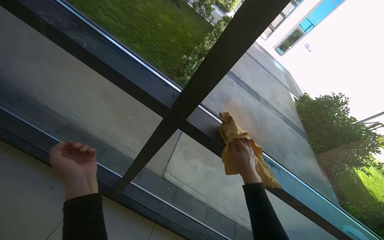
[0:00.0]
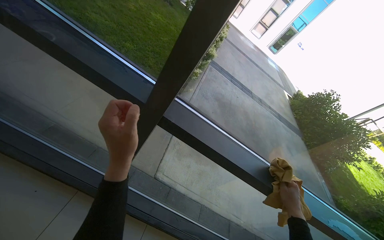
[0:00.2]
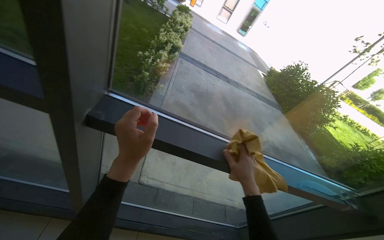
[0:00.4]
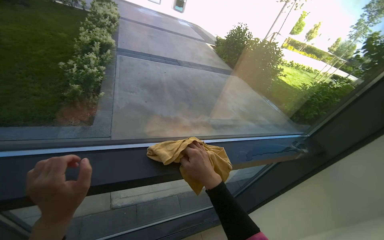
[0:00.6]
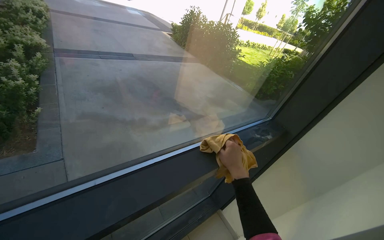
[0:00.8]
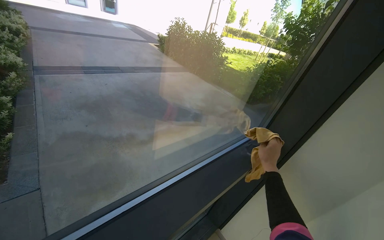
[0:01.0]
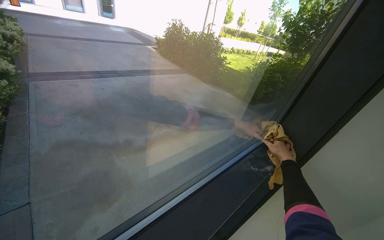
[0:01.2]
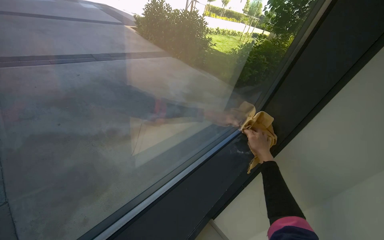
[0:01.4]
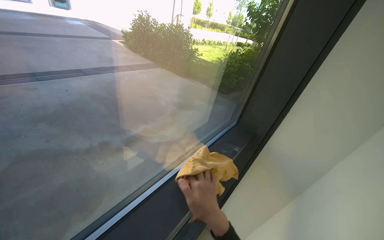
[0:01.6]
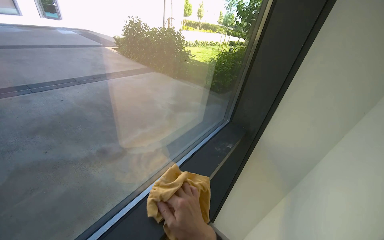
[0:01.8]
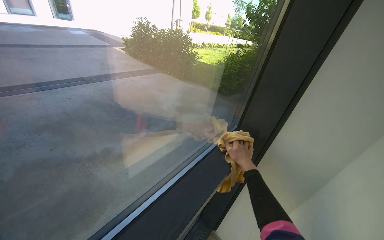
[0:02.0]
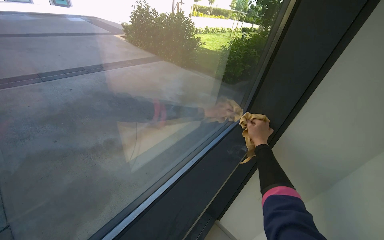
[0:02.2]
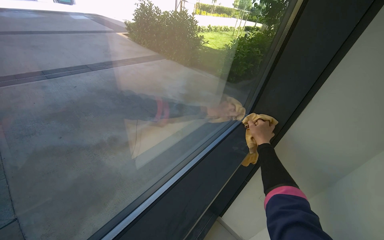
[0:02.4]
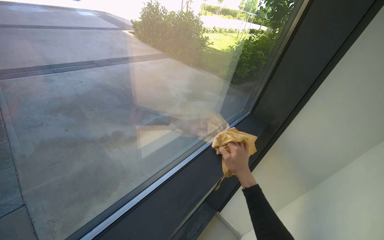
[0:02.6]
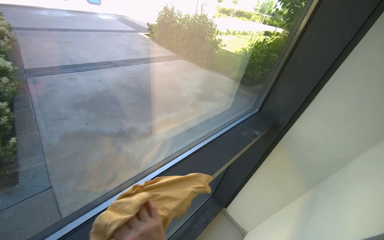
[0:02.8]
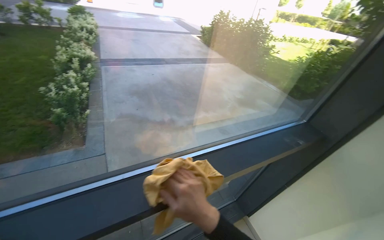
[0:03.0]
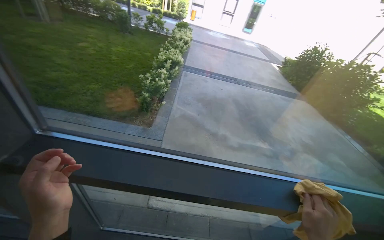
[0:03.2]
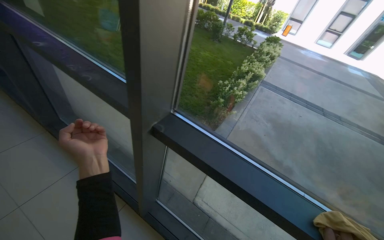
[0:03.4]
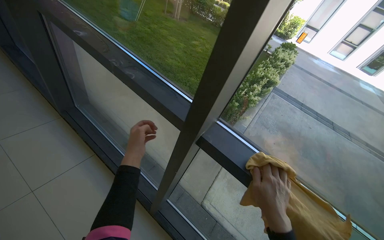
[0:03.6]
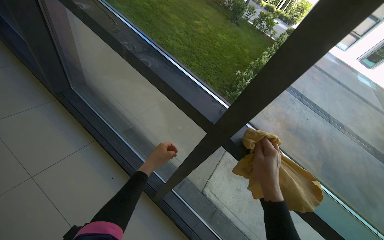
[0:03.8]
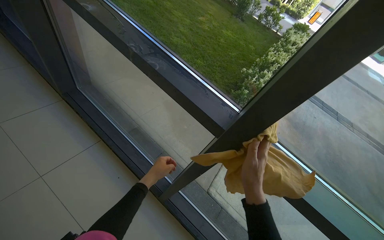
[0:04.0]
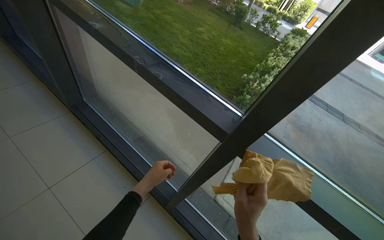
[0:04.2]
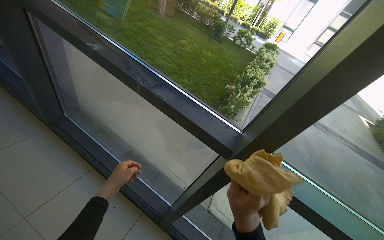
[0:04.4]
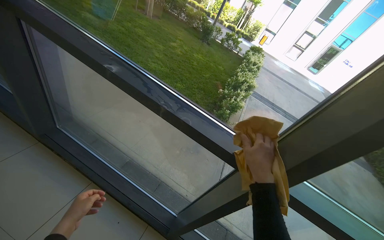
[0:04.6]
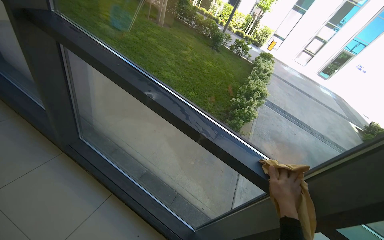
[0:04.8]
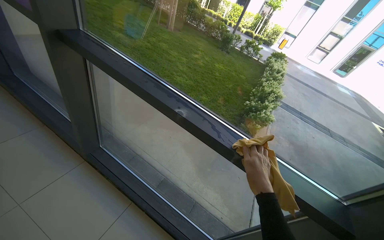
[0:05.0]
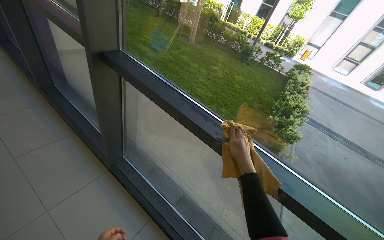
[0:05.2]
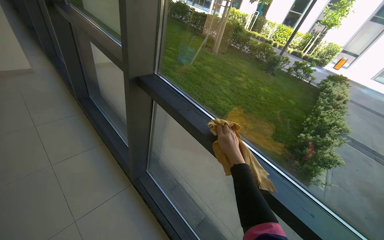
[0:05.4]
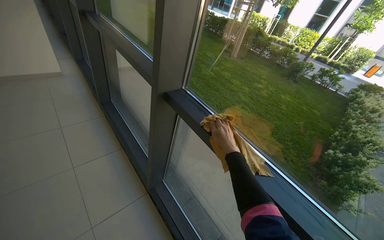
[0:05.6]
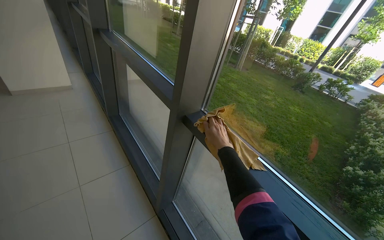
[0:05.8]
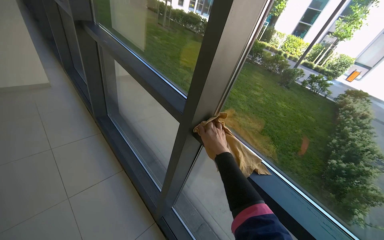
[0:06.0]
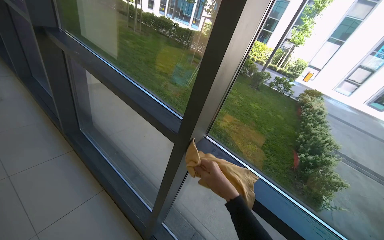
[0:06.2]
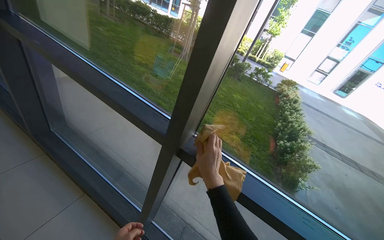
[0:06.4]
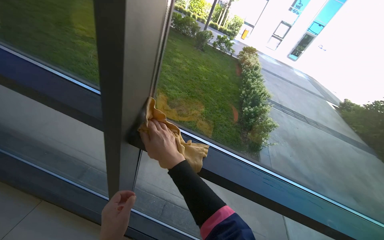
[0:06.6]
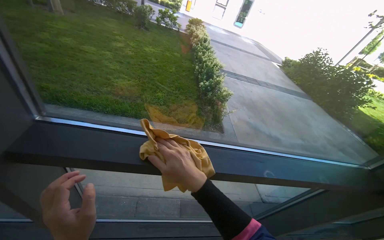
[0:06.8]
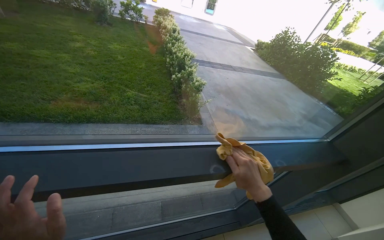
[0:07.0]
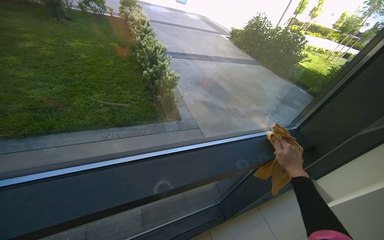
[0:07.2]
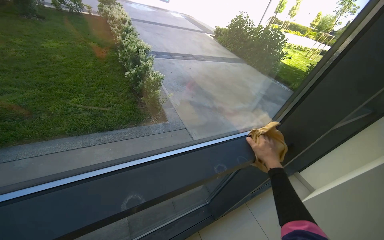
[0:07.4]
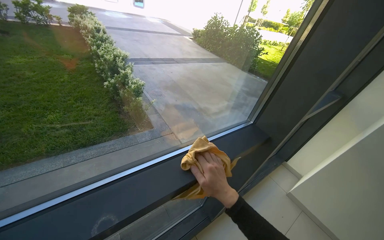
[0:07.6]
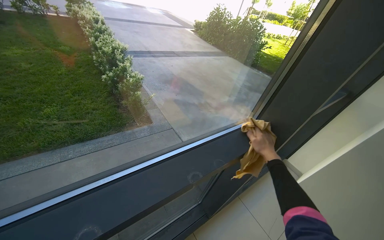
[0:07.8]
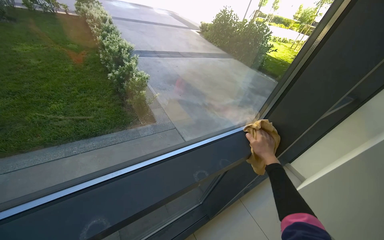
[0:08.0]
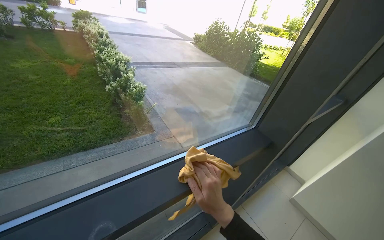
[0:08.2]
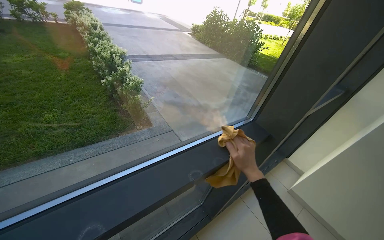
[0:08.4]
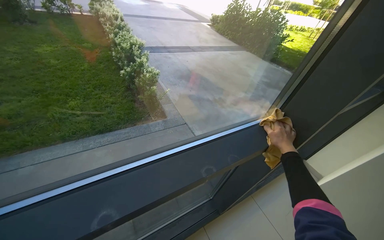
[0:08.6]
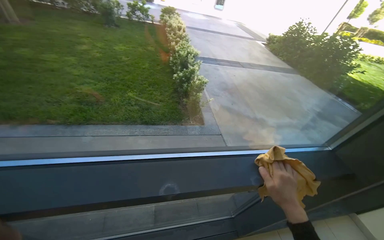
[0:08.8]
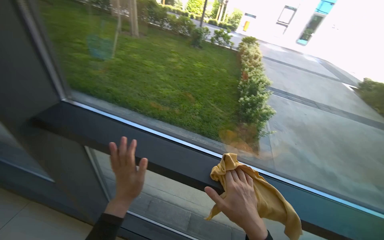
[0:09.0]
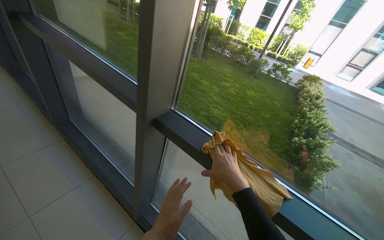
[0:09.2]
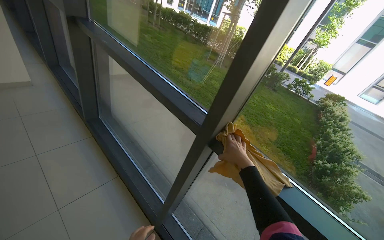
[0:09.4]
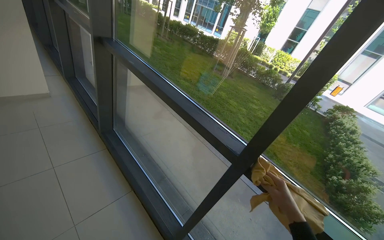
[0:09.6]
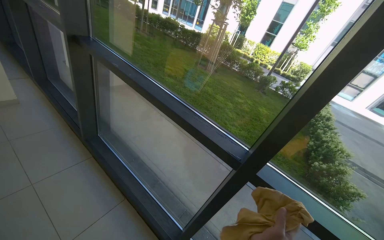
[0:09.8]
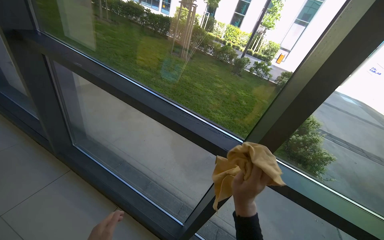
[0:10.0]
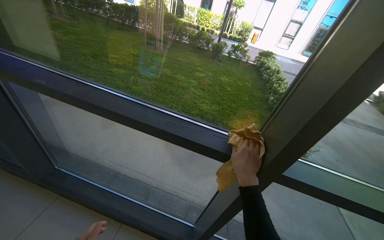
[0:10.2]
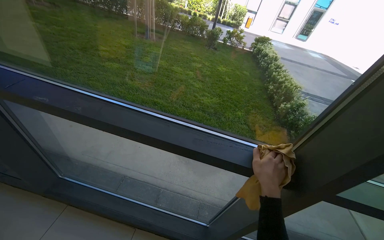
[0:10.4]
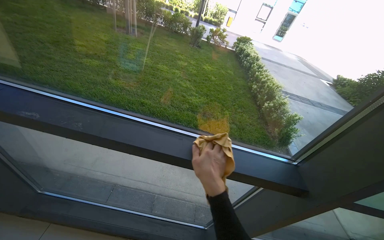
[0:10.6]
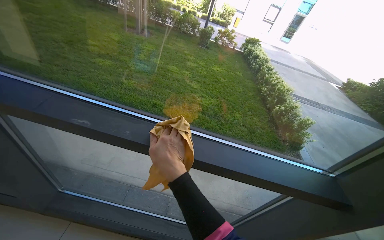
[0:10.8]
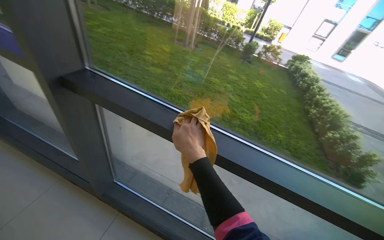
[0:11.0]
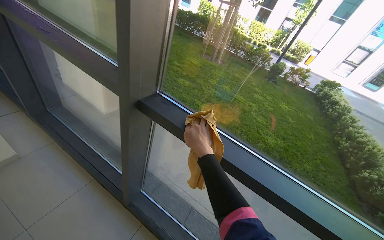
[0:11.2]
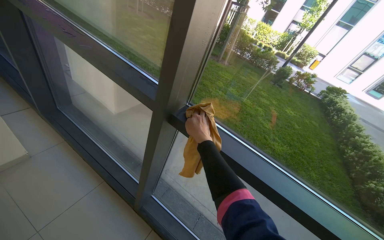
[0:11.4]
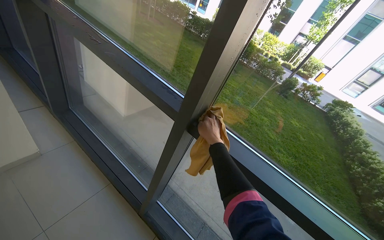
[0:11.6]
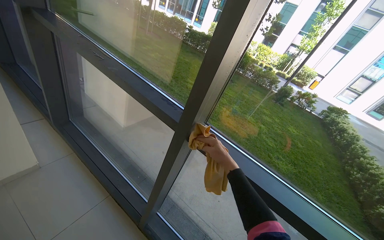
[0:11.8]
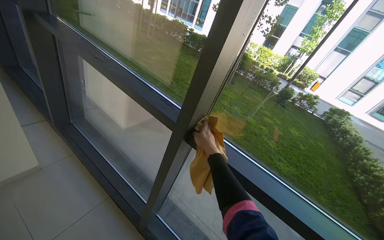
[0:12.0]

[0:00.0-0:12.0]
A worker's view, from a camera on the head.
Job: cleaning windows.
The whole recording: Wiping window frames and glass. The worker wipes the window frames and glass with a yellow cloth, periodically wringing it in a bucket.
0:00.0 to 0:01.6: The camera travels some 80 cm. The wearer's head swings approximately 70 degrees to the right.
0:01.6 to 0:03.0: The head turns to the left by about 25 degrees.
0:03.0 to 0:04.4: The camera travels approximately 70 cm. The wearer looks approximately 55 degrees further to the left.
0:04.4 to 0:06.0: The camera travels roughly 1 m.
0:06.0 to 0:07.6: The camera is carried roughly 60 cm. The head rotates roughly 75 degrees to the right. The wearer looks roughly 25 degrees further downward.
0:07.6 to 0:09.0: The wearer looks approximately 50 degrees further to the left.
0:09.0 to 0:10.4: The wearer moves roughly 90 cm.
0:10.4 to 0:12.0: The head travels roughly 90 cm. The head turns to the left by approximately 25 degrees. The wearer looks about 10 degrees further upward.

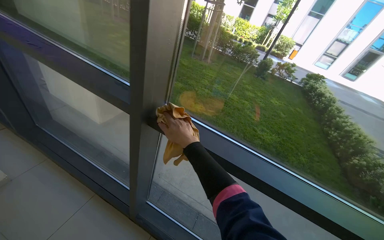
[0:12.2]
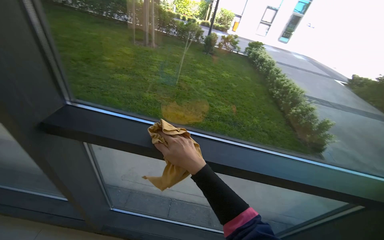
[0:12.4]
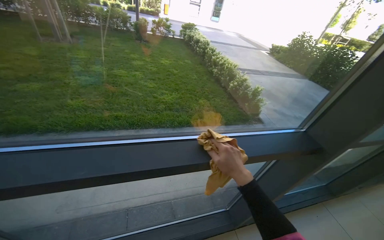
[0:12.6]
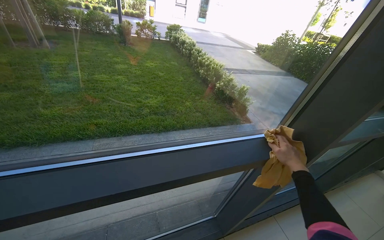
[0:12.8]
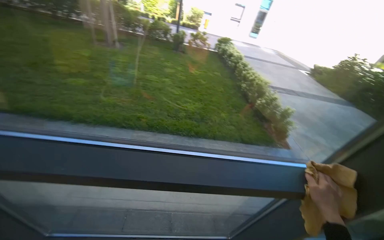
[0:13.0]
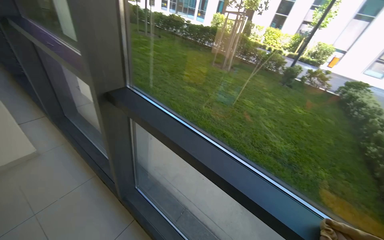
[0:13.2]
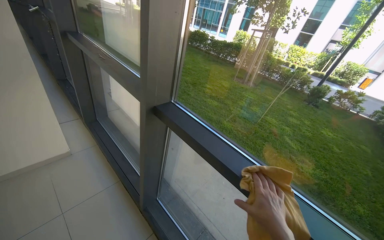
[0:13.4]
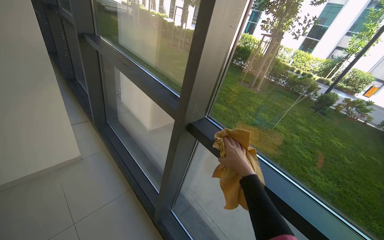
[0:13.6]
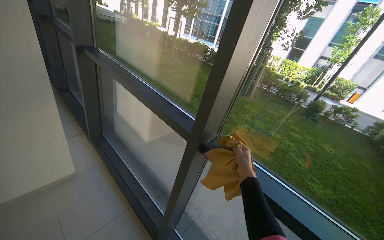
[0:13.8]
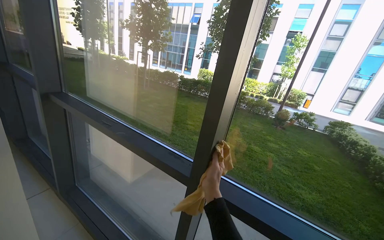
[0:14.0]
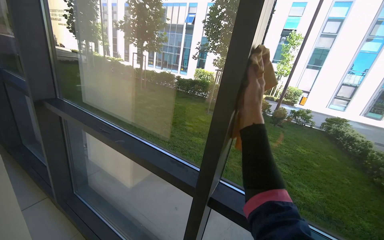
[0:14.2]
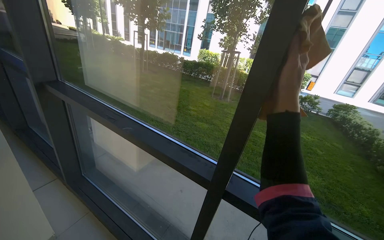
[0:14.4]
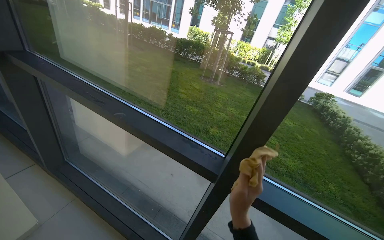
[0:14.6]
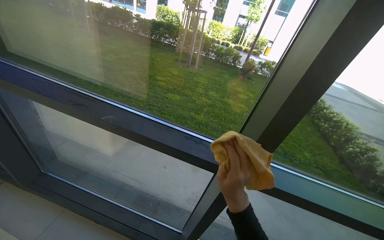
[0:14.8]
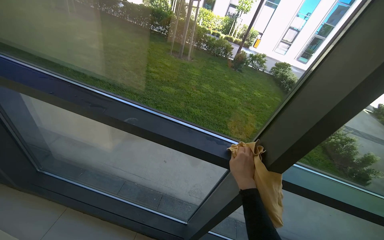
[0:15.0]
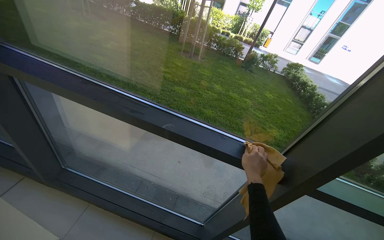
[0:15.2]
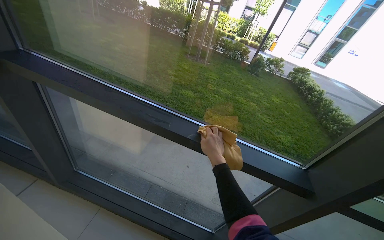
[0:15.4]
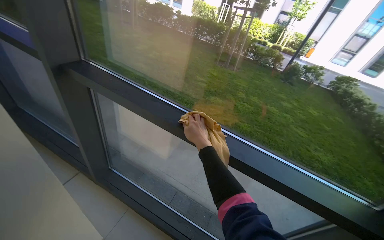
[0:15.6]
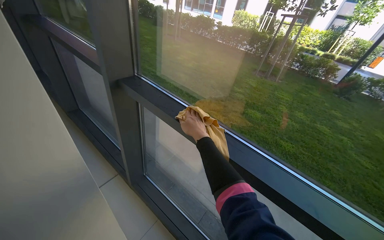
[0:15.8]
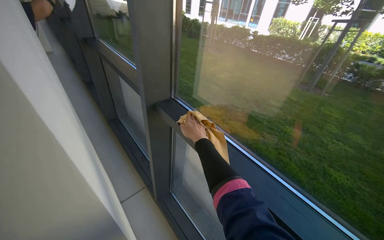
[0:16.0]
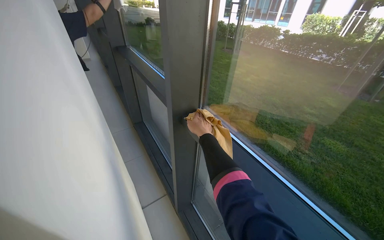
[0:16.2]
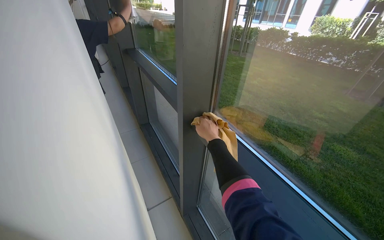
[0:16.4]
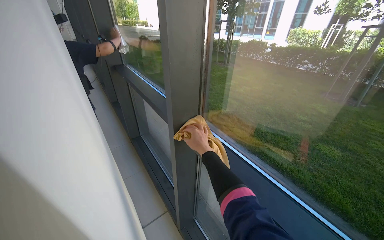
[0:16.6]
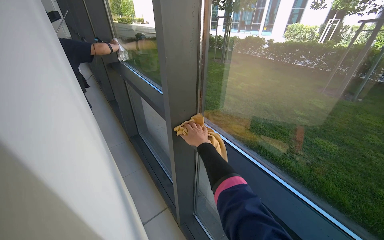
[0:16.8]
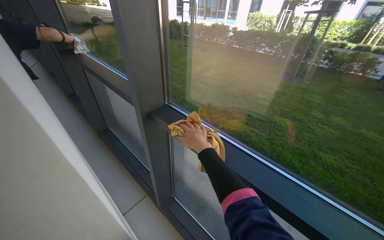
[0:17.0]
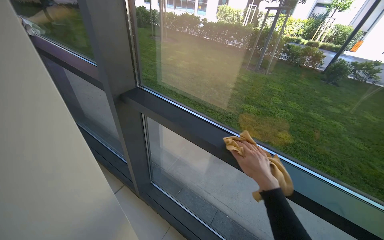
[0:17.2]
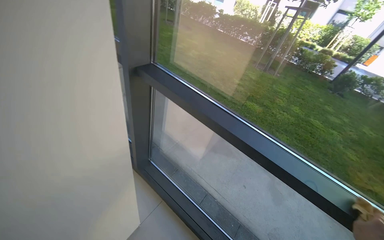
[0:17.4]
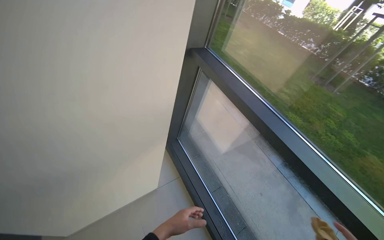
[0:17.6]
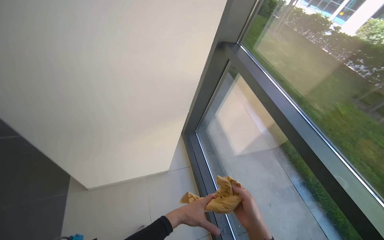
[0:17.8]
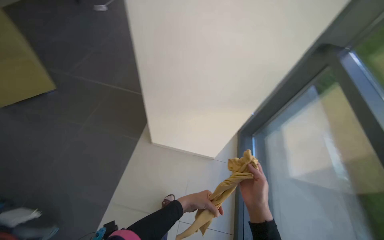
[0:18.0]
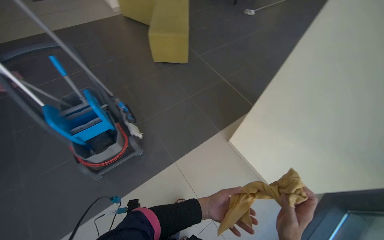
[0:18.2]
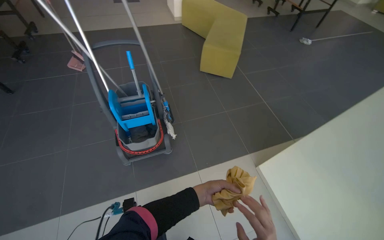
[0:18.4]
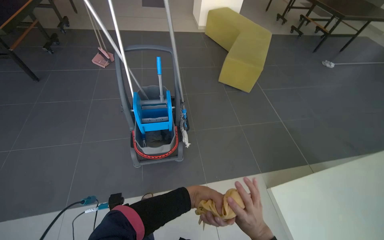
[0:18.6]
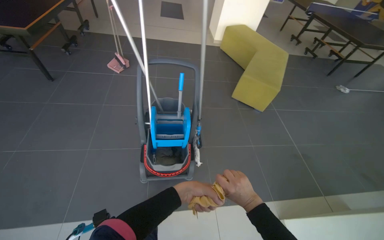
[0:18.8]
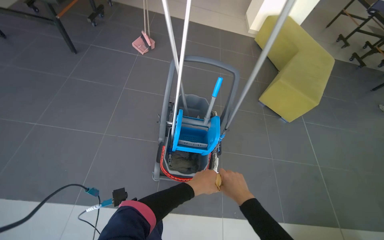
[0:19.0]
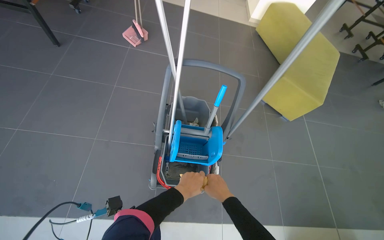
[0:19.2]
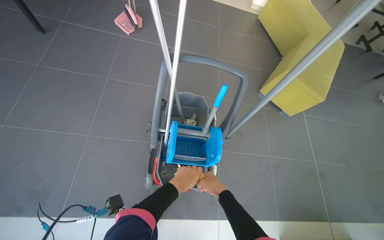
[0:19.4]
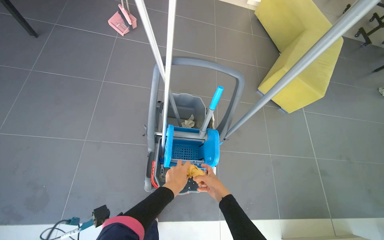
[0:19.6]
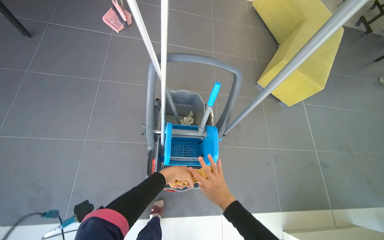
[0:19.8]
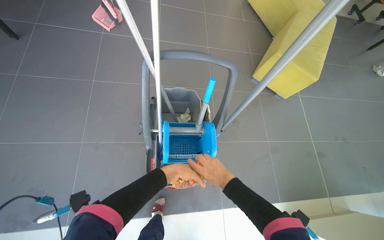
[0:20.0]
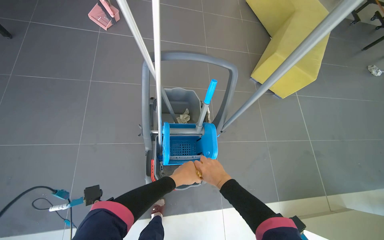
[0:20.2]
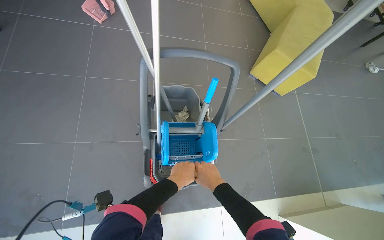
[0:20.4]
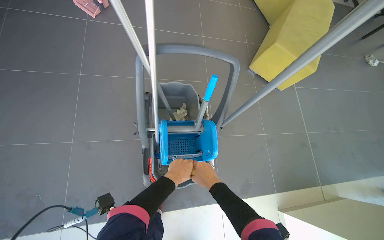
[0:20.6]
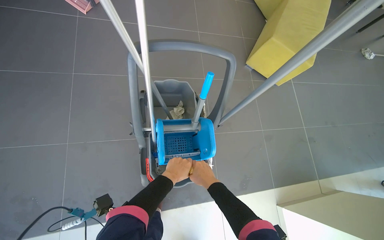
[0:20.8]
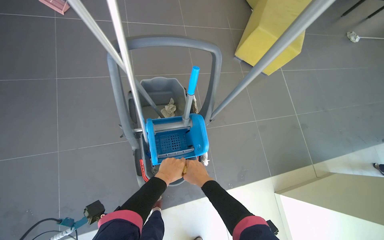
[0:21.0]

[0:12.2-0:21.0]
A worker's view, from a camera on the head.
Job: cleaning windows.
The whole recording: Wiping window frames and glass. The worker wipes the window frames and glass with a yellow cloth, periodically wringing it in a bucket.
0:12.2 to 0:13.6: The view swings roughly 15 degrees to the left.
0:13.6 to 0:15.2: The camera is carried roughly 70 cm. The head turns to the right by some 30 degrees.
0:15.2 to 0:16.6: The head travels about 50 cm. The wearer's head swings roughly 40 degrees to the left. The wearer looks about 15 degrees further upward.
0:16.6 to 0:18.0: The camera travels roughly 60 cm. The head turns to the left by some 40 degrees.
0:18.0 to 0:19.6: The wearer moves approximately 90 cm. The head turns to the left by roughly 55 degrees.
0:19.6 to 0:21.0: The left hand moves farther from the camera, roughly 10 cm.
